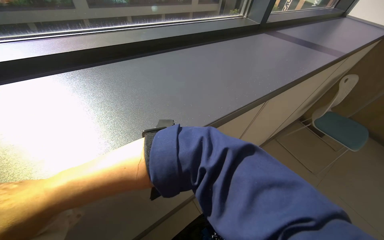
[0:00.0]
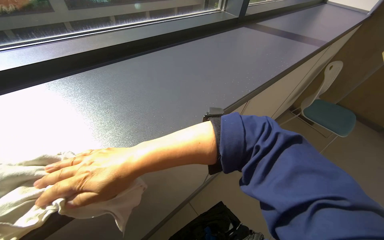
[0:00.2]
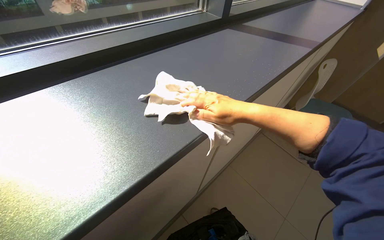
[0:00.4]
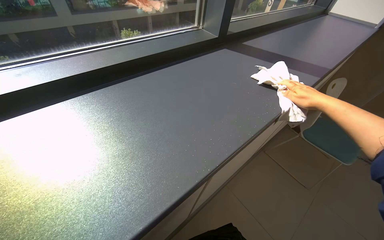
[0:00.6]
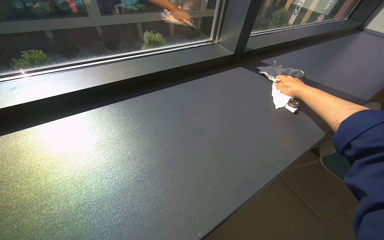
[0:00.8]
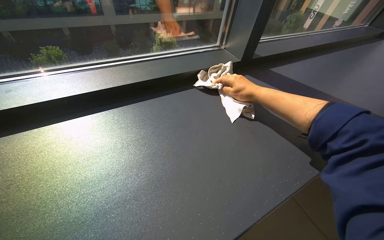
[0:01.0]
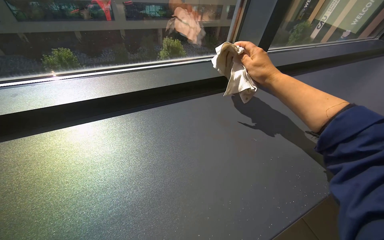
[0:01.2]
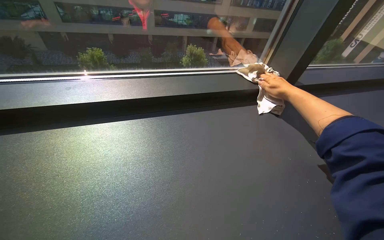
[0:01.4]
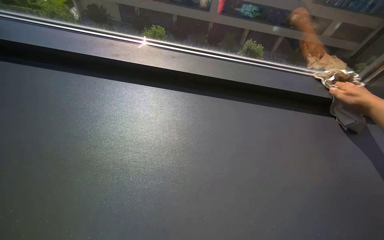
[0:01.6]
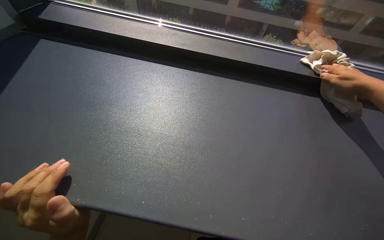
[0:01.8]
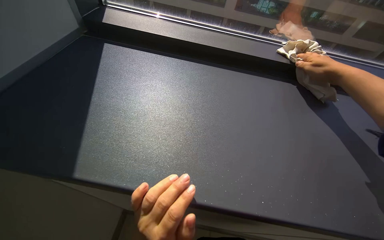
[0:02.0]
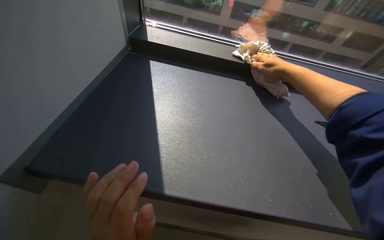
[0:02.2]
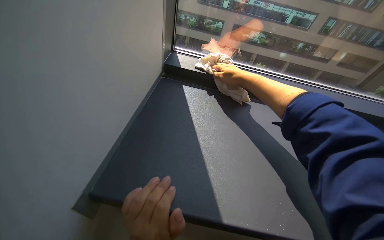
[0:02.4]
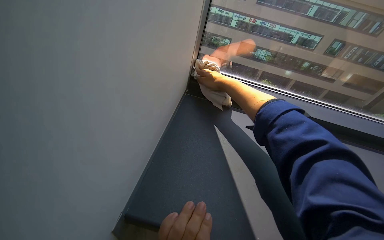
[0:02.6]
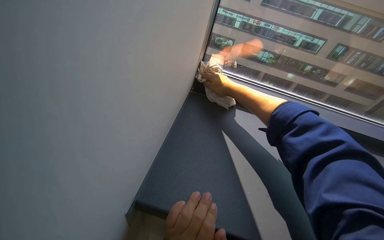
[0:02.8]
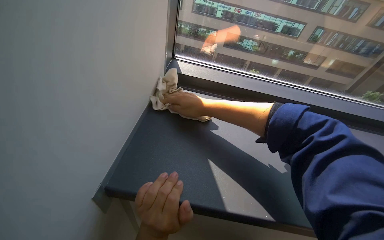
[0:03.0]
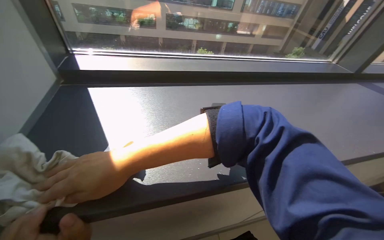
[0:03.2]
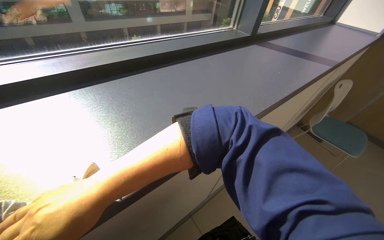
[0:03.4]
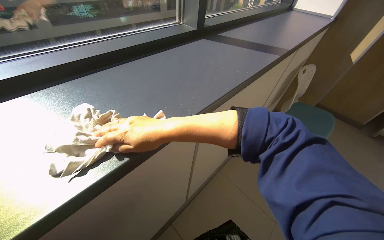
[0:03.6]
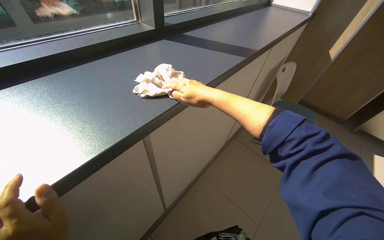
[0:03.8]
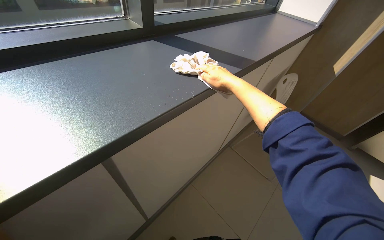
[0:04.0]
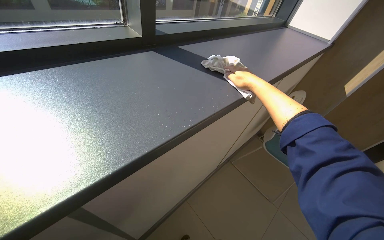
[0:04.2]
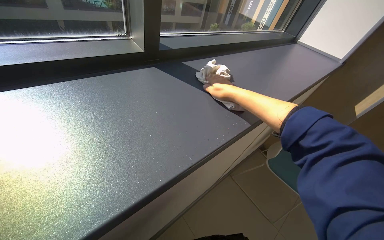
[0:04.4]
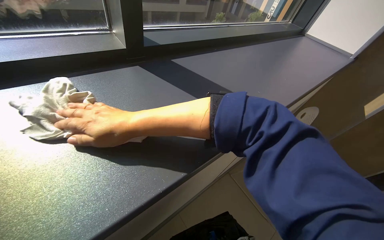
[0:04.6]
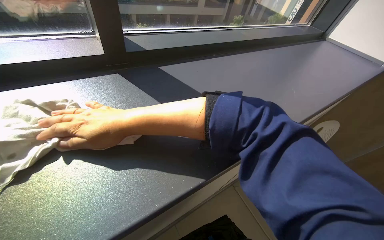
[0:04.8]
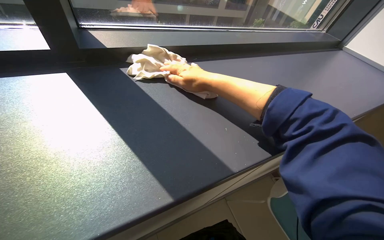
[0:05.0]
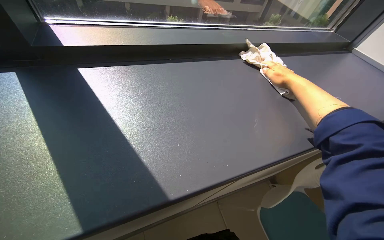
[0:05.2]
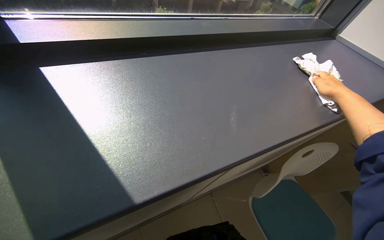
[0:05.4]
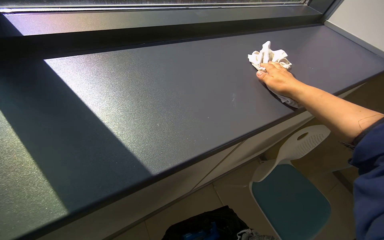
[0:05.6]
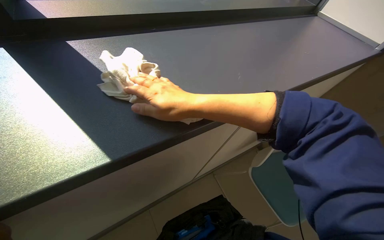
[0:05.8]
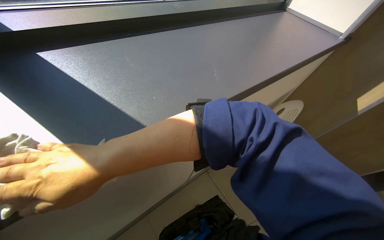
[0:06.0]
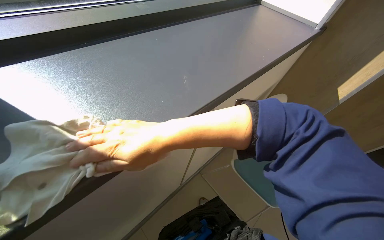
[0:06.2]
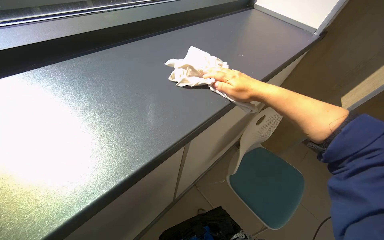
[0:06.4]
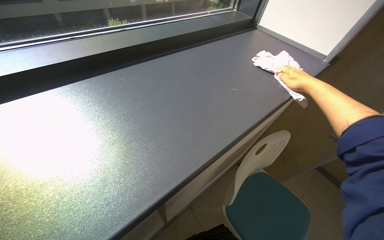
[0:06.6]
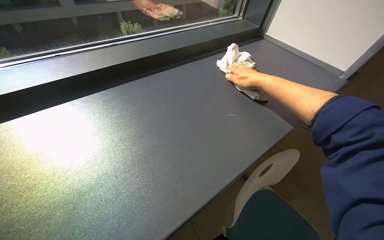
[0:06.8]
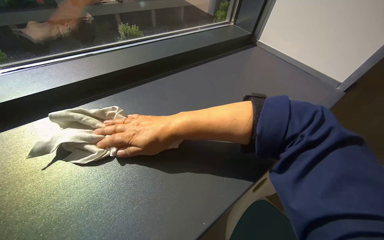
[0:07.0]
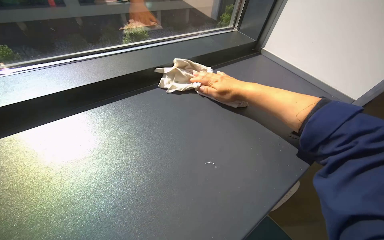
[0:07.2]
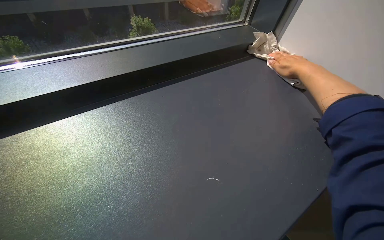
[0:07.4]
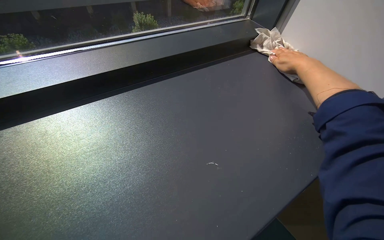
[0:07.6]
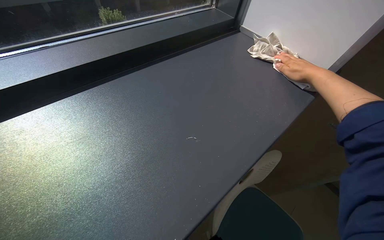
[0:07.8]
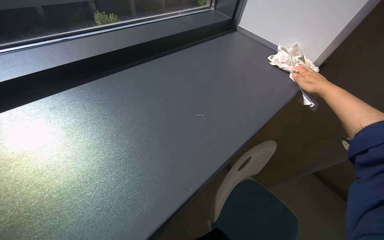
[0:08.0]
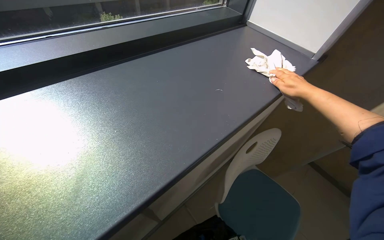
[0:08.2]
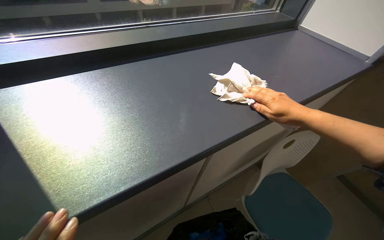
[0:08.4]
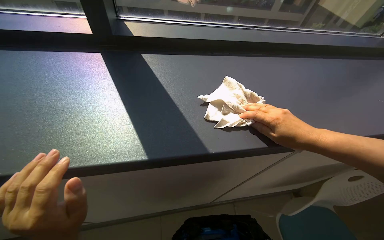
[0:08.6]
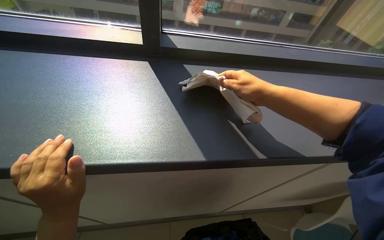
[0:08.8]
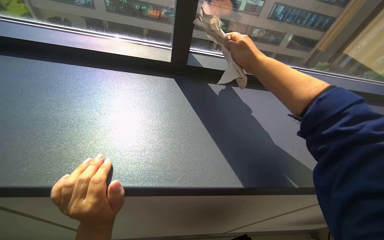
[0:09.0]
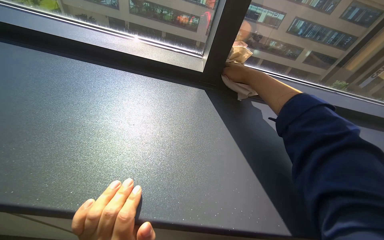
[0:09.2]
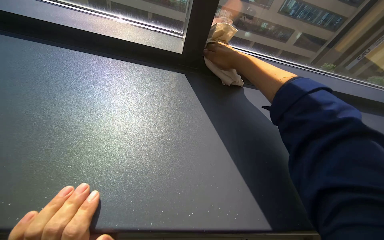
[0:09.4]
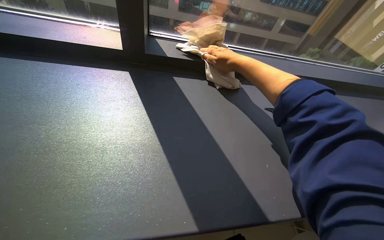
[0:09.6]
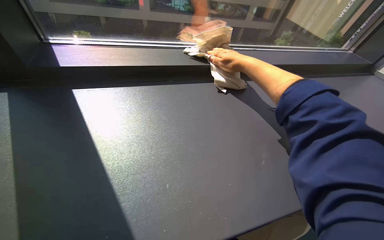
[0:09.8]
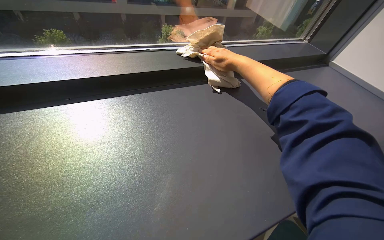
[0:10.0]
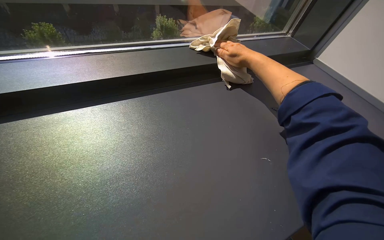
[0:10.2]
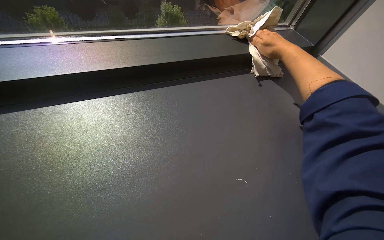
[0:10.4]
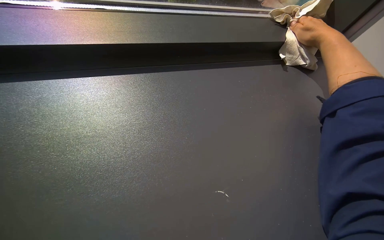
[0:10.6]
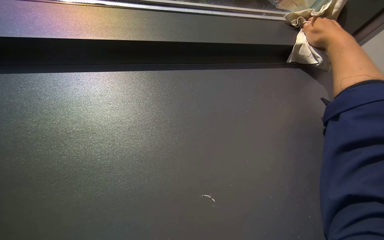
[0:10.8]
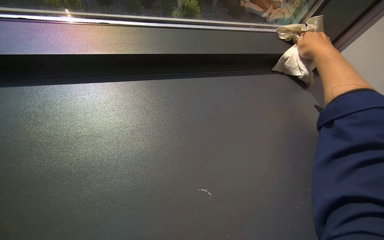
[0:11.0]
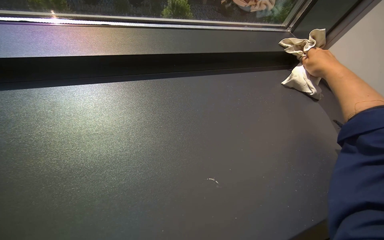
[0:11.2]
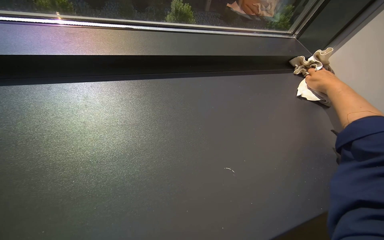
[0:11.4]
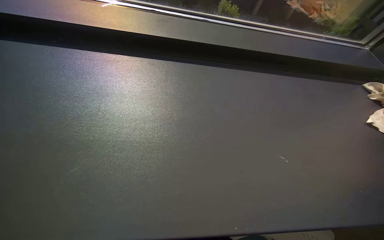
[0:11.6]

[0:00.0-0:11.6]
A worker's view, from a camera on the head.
Job: wiping surfaces.
The whole recording: Wiping window ledge and surrounding surfaces. The worker wipes the window ledge and the area around it, including under a raised blind.
0:00.0 to 0:01.4: The wearer moves about 50 cm. The head turns to the left by some 15 degrees.
0:04.4 to 0:05.8: The right hand moves left and right over about 60 cm, changing direction 2 times.
0:05.8 to 0:07.2: The right hand goes some 40 cm to the right, farther from the camera and up the picture.

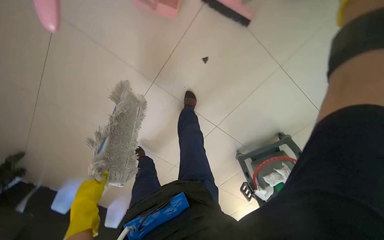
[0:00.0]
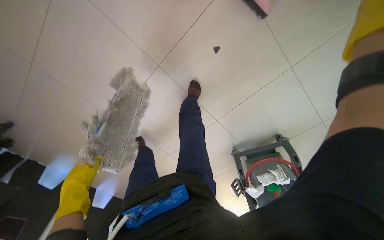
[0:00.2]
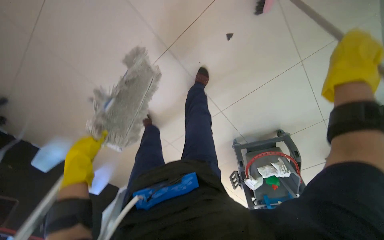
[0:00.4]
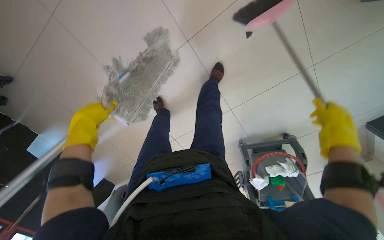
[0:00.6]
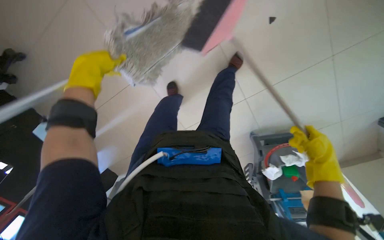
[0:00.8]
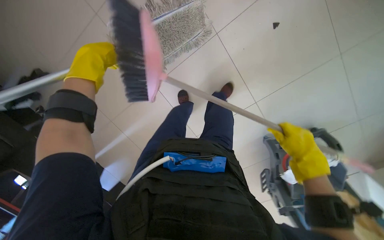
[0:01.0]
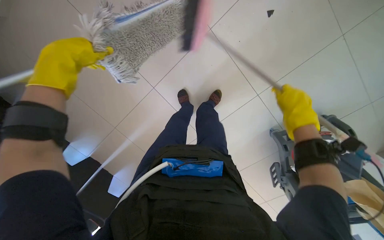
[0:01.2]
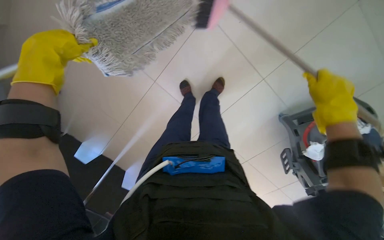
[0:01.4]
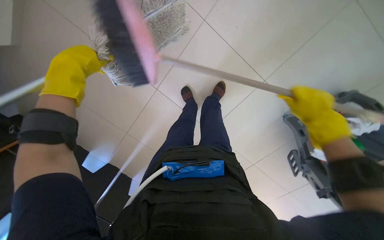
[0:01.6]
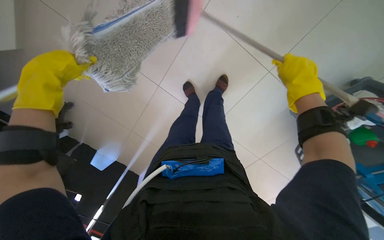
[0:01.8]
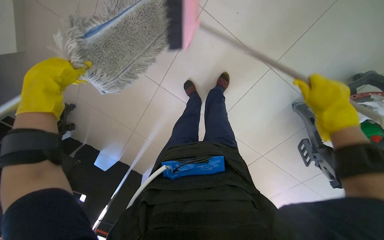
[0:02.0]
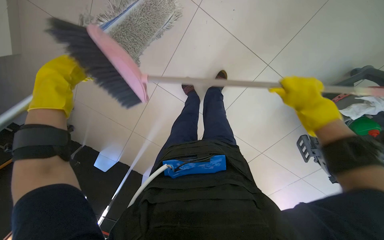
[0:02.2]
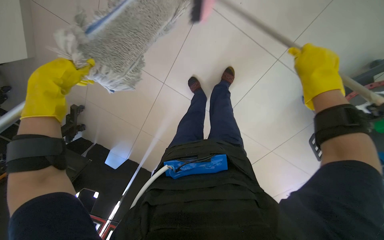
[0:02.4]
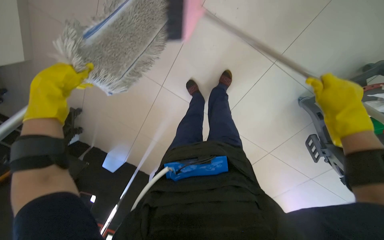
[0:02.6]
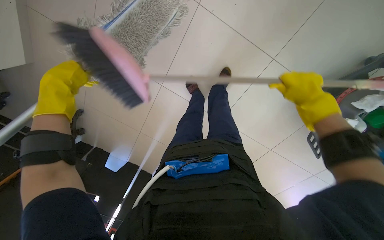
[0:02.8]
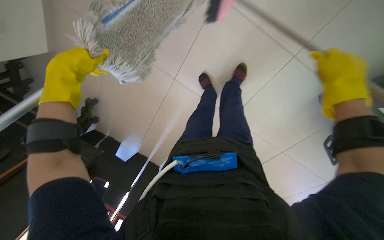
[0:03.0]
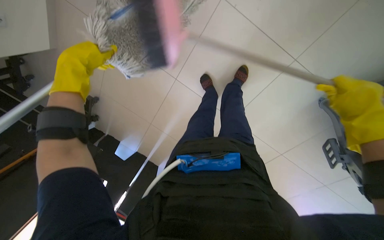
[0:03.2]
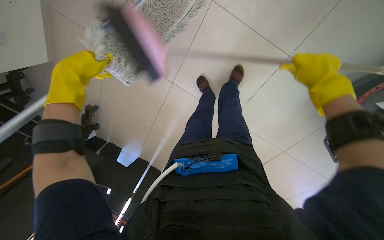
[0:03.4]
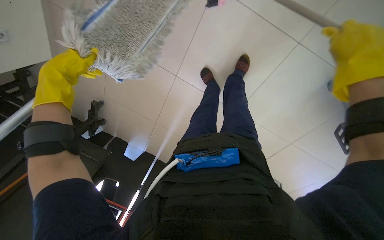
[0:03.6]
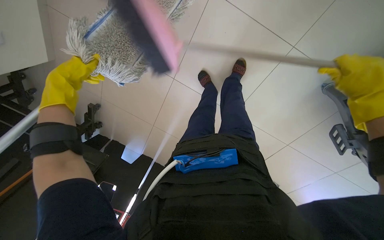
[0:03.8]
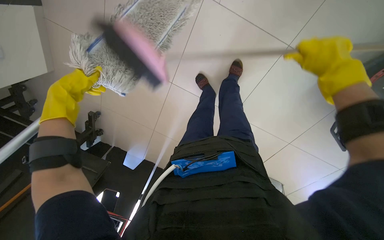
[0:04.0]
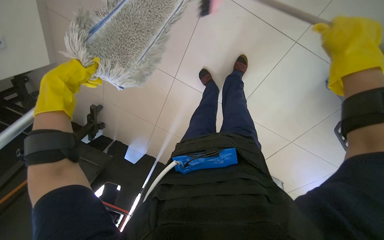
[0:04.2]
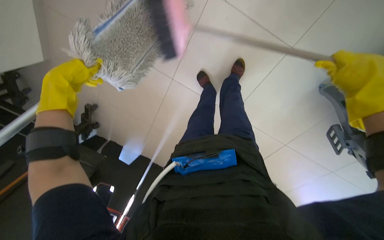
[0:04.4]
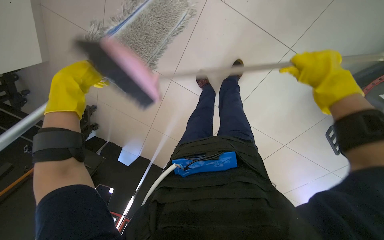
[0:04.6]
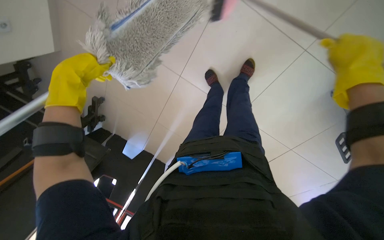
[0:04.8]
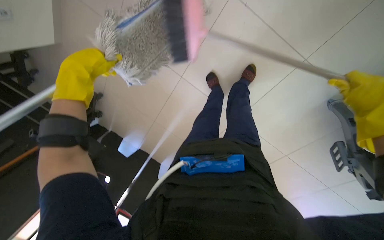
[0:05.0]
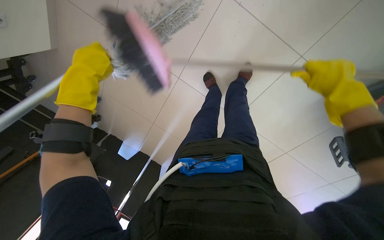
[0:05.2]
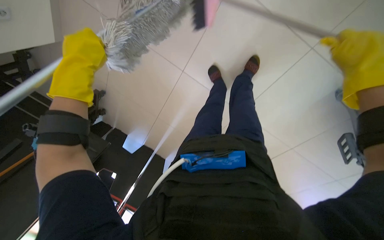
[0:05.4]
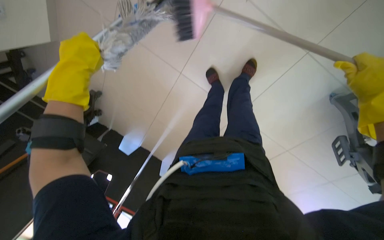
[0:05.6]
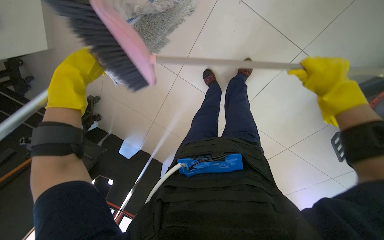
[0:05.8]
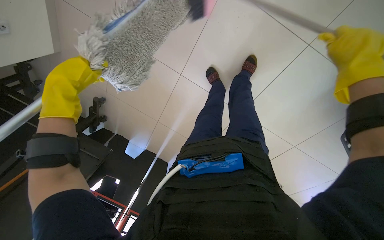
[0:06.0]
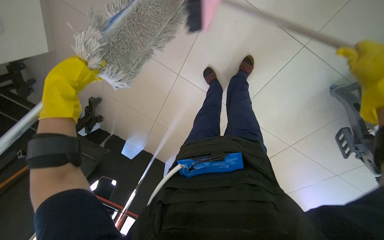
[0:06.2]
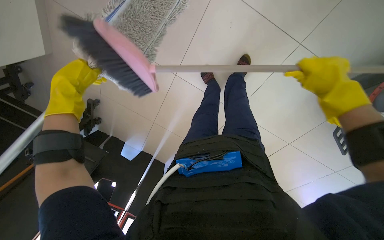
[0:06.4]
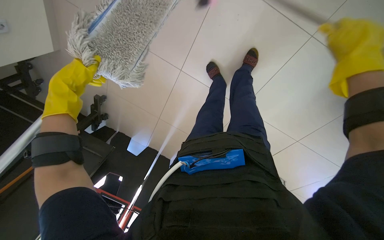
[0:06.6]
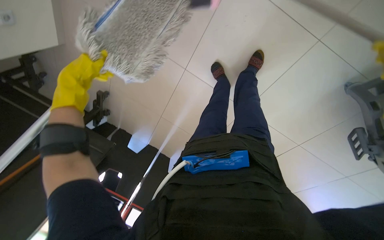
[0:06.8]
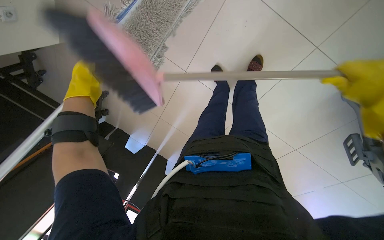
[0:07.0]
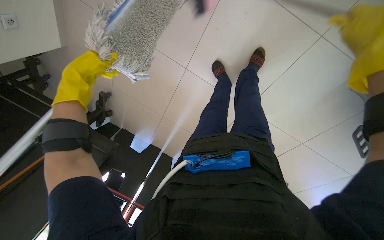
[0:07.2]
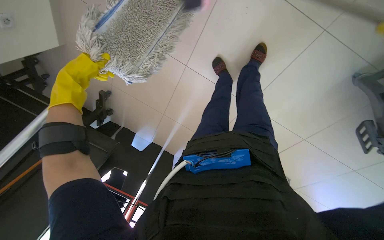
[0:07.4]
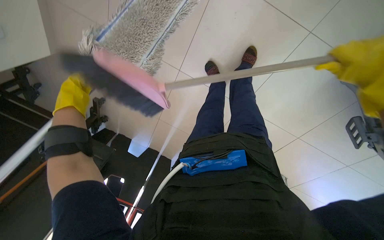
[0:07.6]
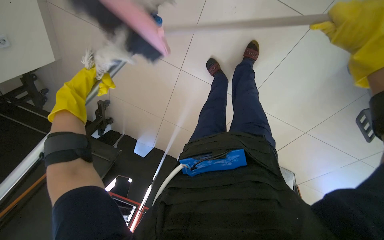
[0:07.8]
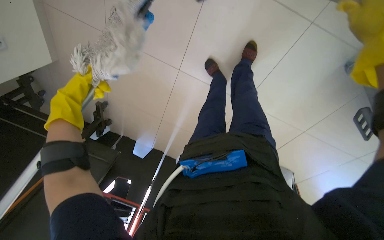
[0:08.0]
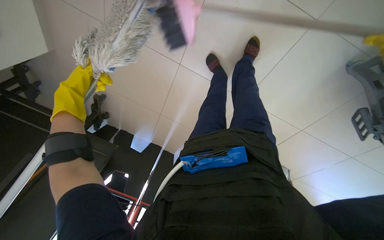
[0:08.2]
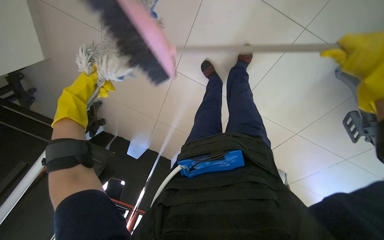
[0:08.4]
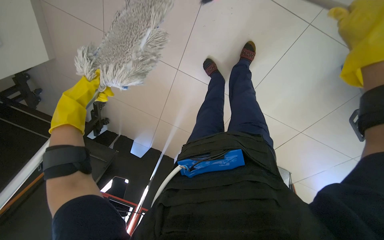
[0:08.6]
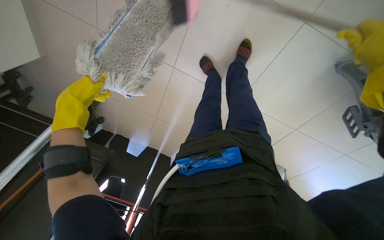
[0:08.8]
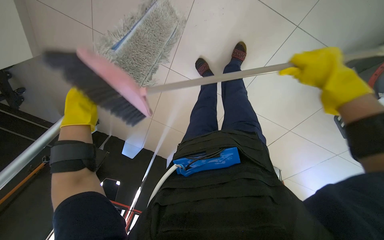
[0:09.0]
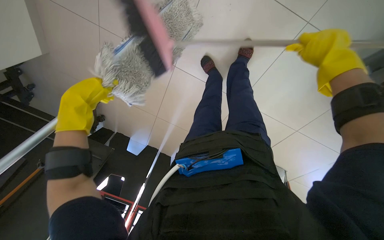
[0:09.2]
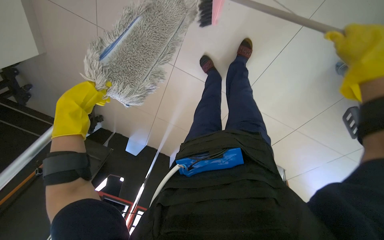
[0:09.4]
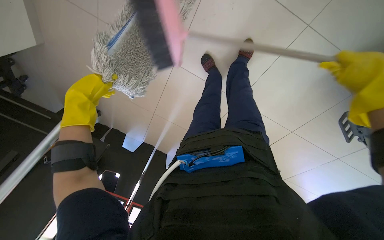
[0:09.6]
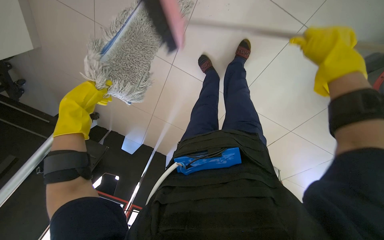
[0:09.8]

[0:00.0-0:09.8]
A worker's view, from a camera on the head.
Job: sweeping floor.
The whole recording: Sweeping the floor. The worker sweeps the floor using a broom and dustpan.
0:00.0 to 0:01.4: The wearer moves about 40 cm.
0:01.4 to 0:02.8: The right hand travels up the picture and back again, approximately 5 cm each way.
